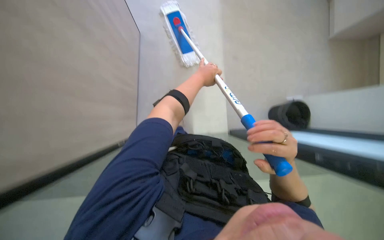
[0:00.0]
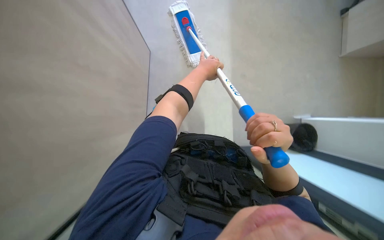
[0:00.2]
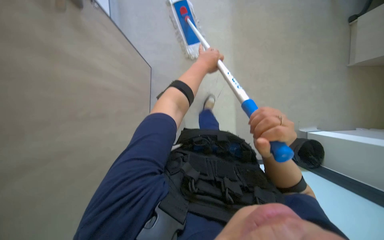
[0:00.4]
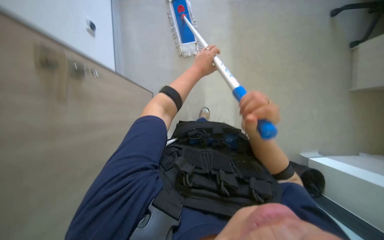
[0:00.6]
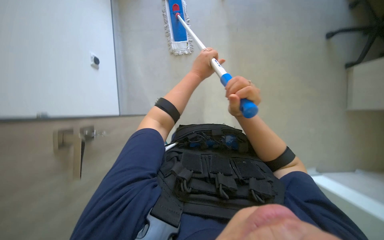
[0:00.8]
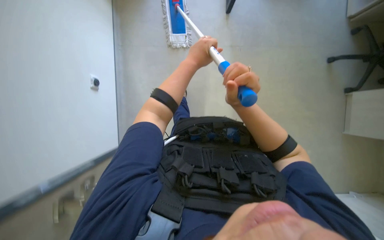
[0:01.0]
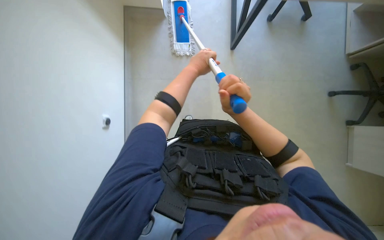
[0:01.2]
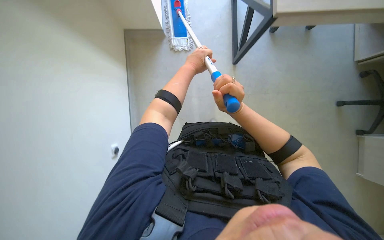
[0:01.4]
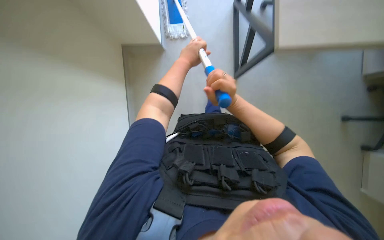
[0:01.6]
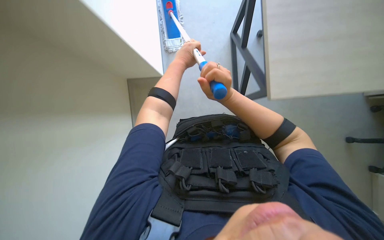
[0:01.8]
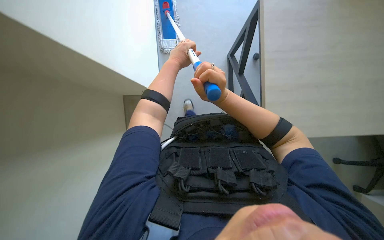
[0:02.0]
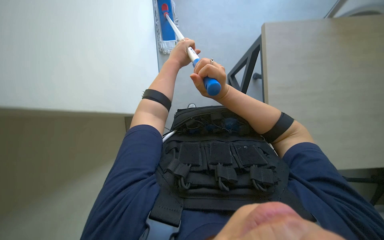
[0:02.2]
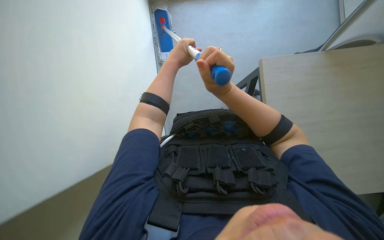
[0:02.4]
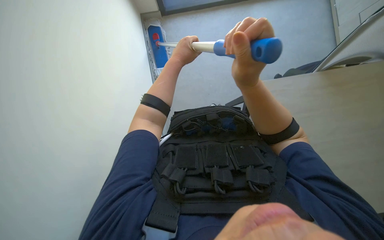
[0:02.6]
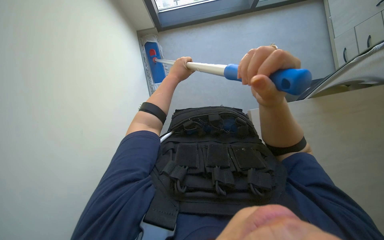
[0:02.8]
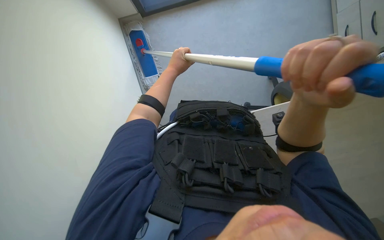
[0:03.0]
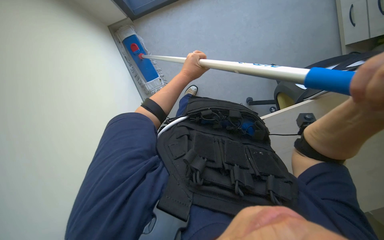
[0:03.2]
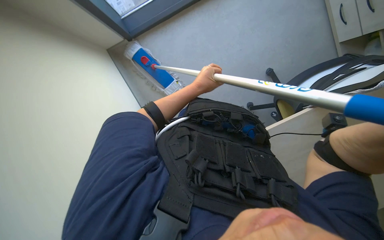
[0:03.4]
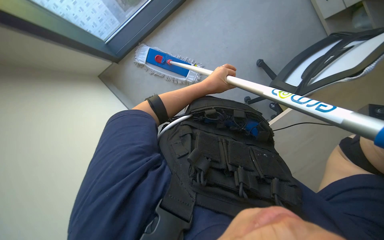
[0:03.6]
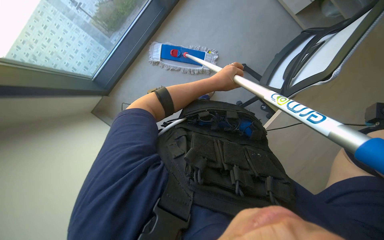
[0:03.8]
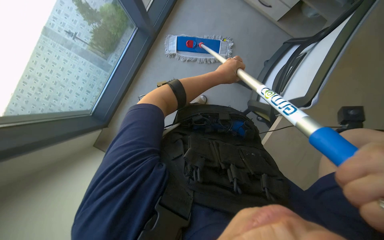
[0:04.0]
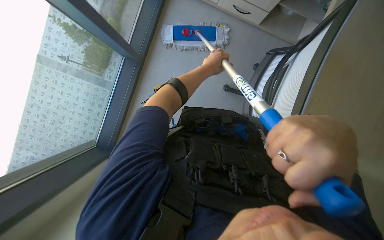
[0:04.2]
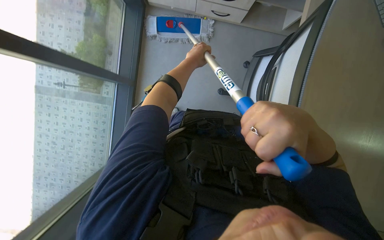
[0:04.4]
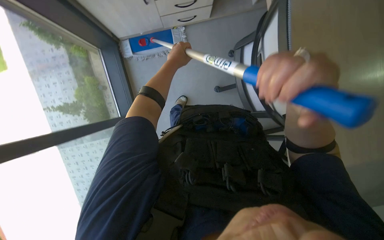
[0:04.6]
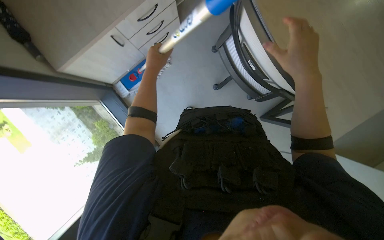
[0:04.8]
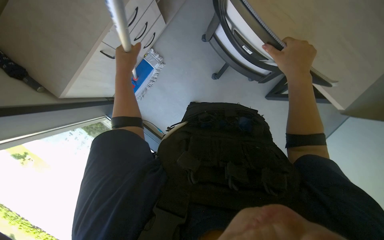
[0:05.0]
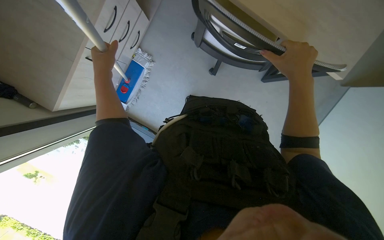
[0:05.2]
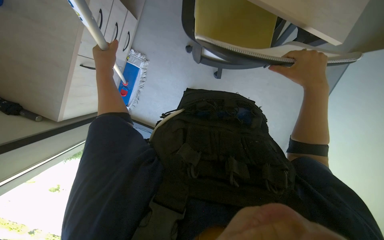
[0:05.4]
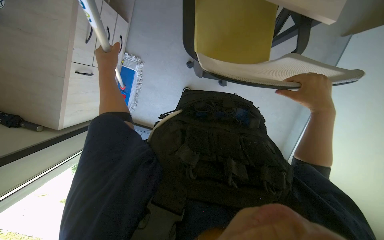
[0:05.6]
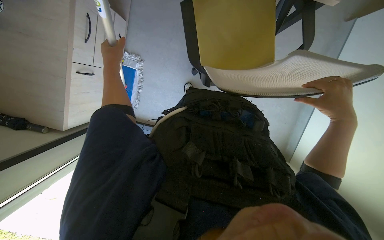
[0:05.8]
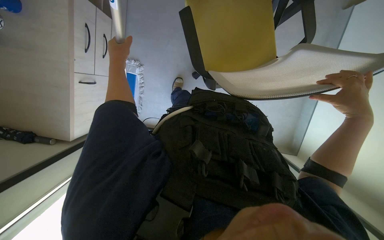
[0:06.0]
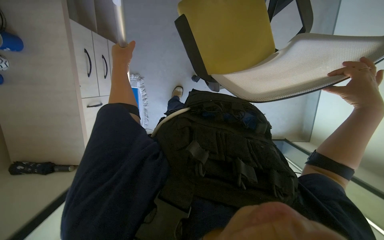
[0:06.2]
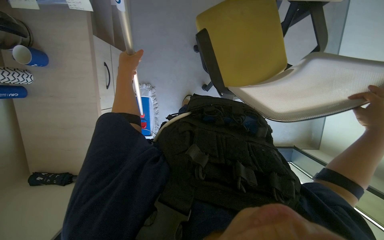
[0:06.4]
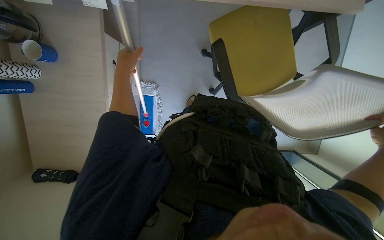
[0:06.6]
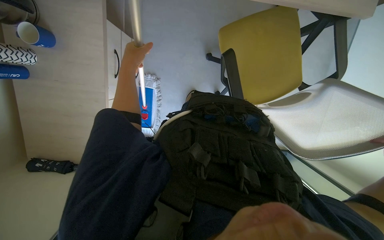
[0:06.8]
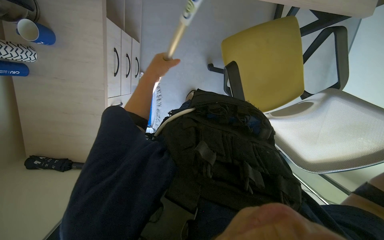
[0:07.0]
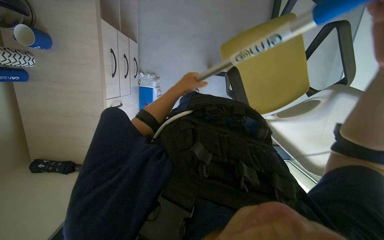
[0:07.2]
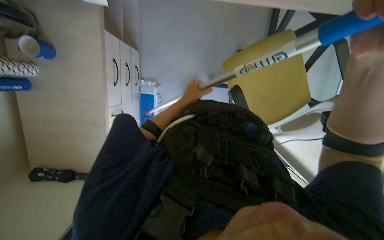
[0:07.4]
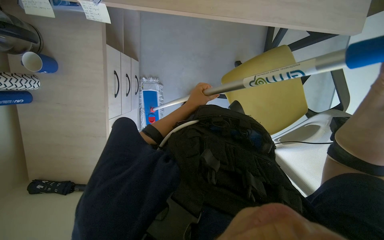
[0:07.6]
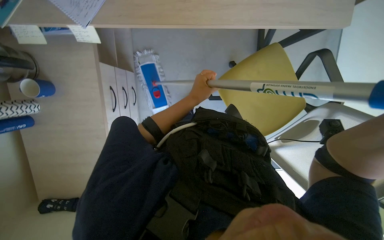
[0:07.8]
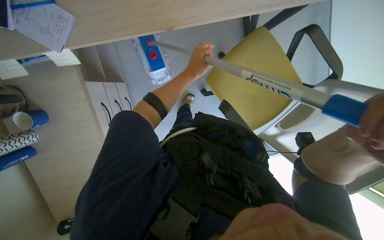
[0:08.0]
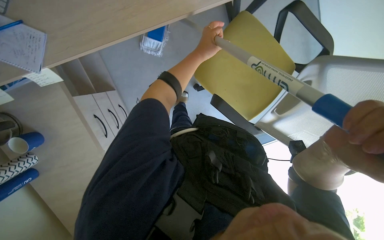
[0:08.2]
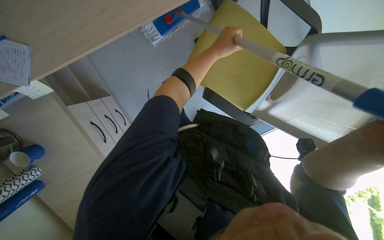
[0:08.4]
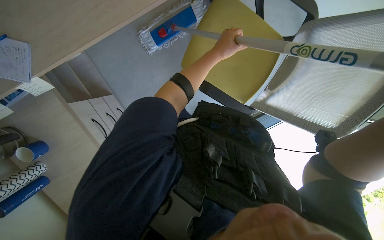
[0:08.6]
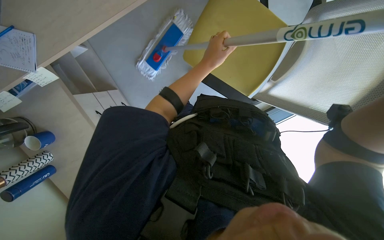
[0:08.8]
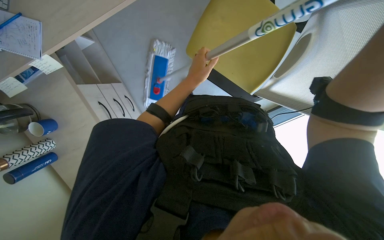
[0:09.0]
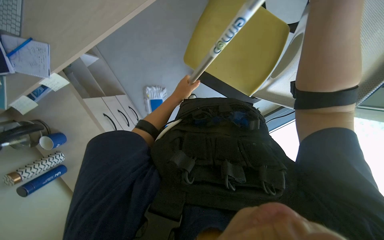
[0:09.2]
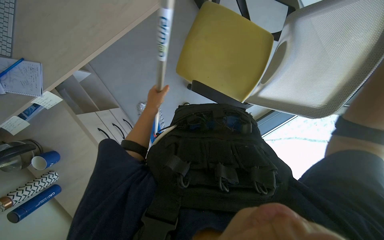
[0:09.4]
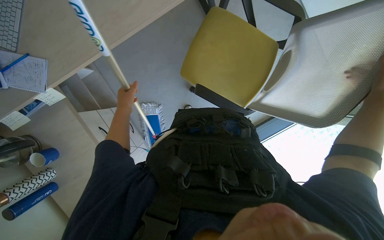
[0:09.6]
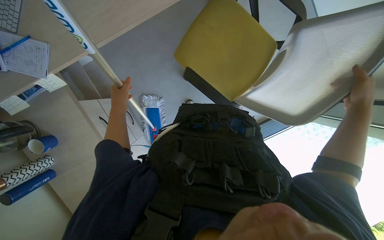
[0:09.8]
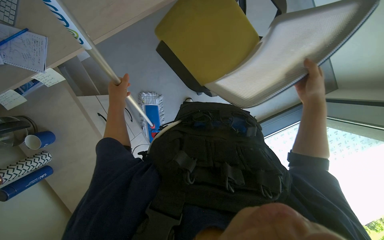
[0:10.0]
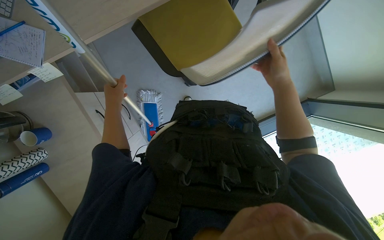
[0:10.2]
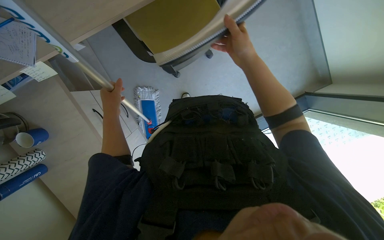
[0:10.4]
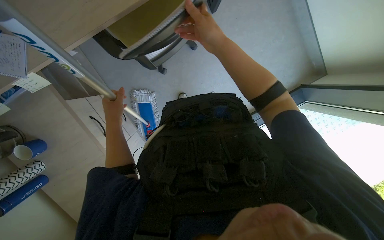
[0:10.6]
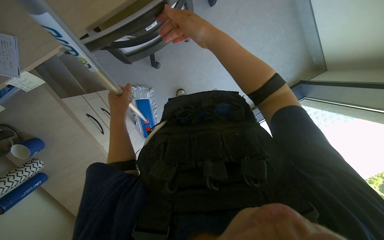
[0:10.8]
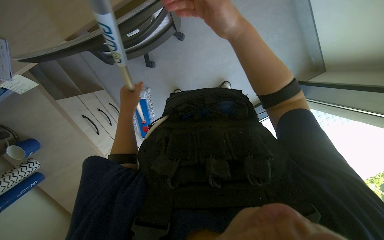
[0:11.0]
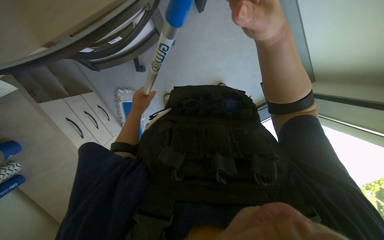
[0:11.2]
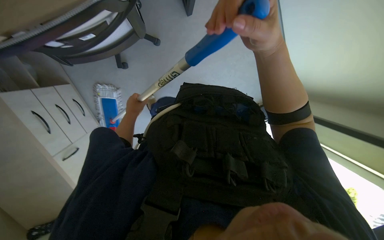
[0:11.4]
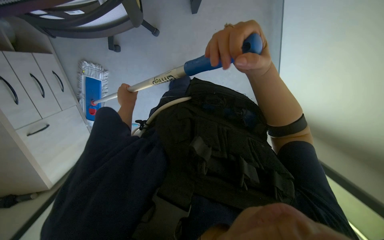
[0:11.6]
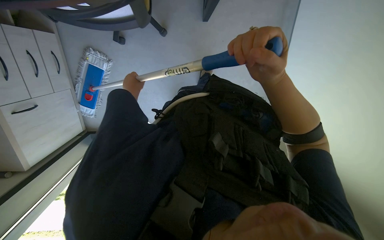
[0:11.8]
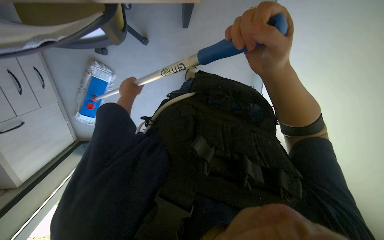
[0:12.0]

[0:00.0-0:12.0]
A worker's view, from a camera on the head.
Job: mopping floor.
The whole recording: Mopping office floor. The worker mops the office floor using a mop and bucket. The worker mops the office floor, periodically wringing and adjusting the mop.
0:00.0 to 0:01.6: The wearer looks roughly 15 degrees further upward. The right hand shifts roughly 15 cm to the left and up the picture.
0:01.6 to 0:03.0: The right hand is displaced nearer to the camera and to the right by about 20 cm.
0:03.0 to 0:04.4: The left hand heads to the right, covering about 15 cm.
0:04.4 to 0:06.0: Everything in view rotates some 85 degrees counterclockwise.
0:06.0 to 0:07.6: The view tilts approximately 15 degrees upward. The left hand heads to the right and farther from the camera, covering roughly 20 cm.
0:07.6 to 0:09.0: Everything in view rotates roughly 30 degrees counterclockwise.
0:09.0 to 0:10.4: The left hand is displaced to the left by roughly 20 cm.
0:10.4 to 0:12.0: The camera is aimed roughly 15 degrees further to the right. The right hand moves nearer to the camera, about 25 cm. Meanwhile the left hand goes roughly 15 cm farther from the camera and up the picture.

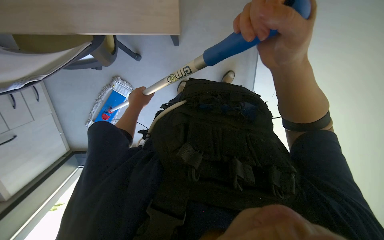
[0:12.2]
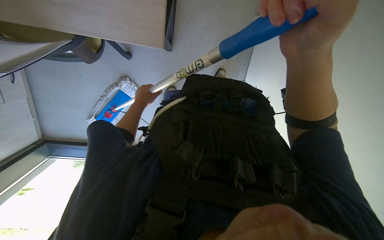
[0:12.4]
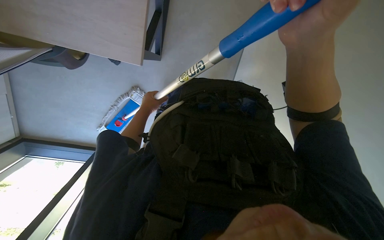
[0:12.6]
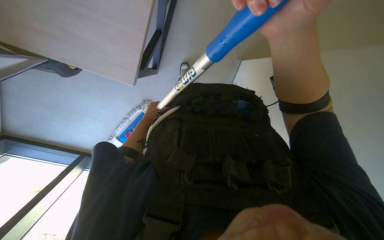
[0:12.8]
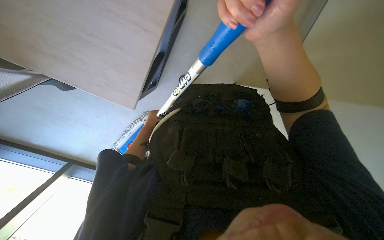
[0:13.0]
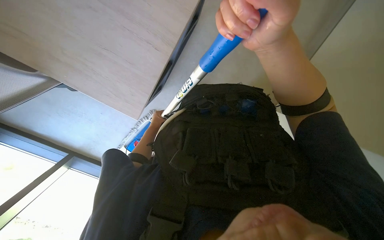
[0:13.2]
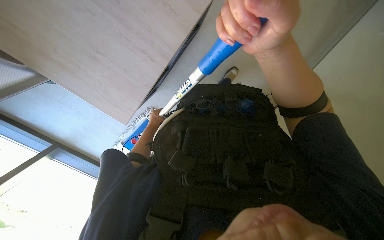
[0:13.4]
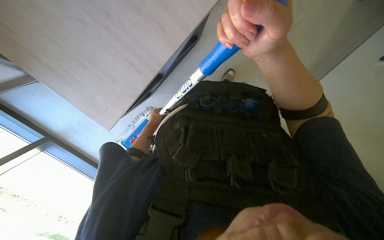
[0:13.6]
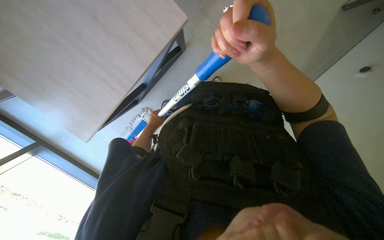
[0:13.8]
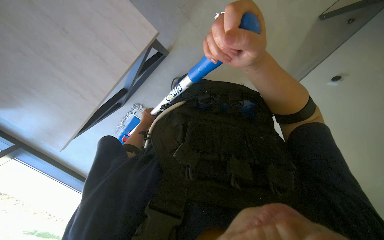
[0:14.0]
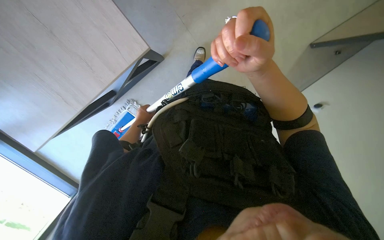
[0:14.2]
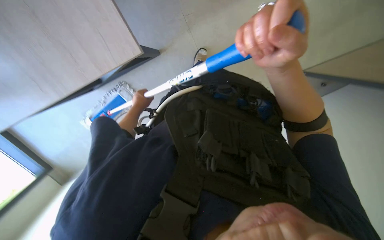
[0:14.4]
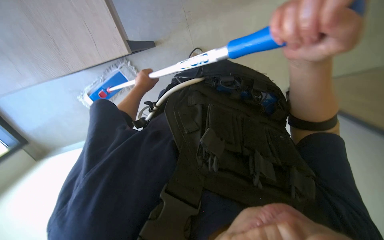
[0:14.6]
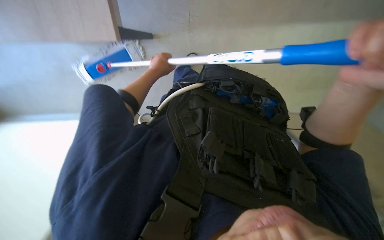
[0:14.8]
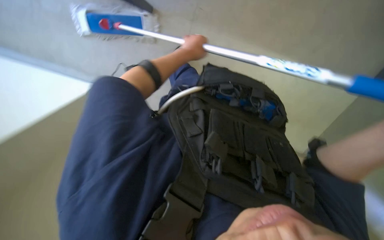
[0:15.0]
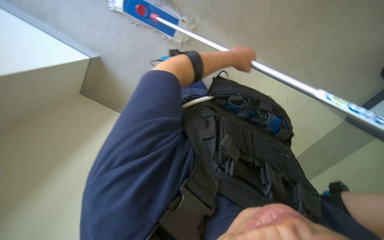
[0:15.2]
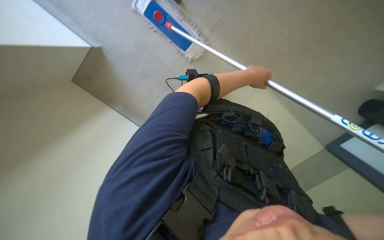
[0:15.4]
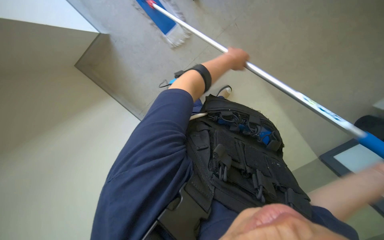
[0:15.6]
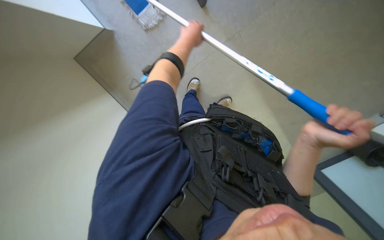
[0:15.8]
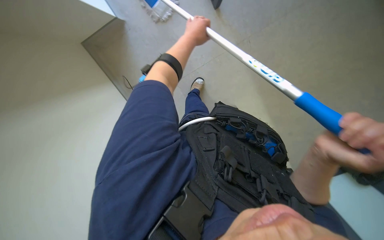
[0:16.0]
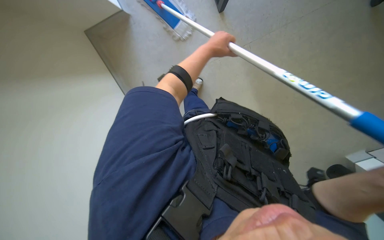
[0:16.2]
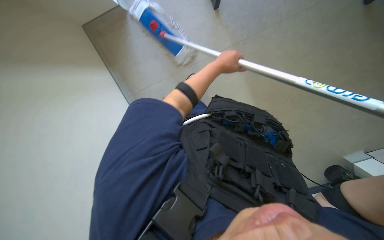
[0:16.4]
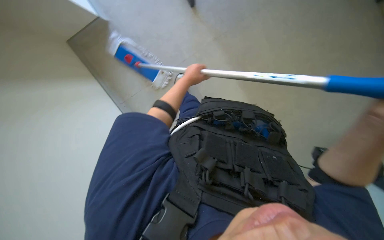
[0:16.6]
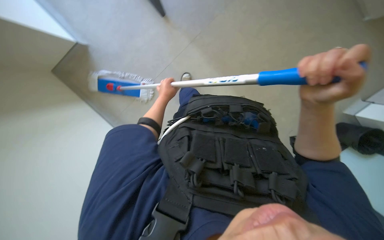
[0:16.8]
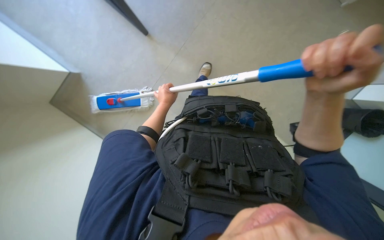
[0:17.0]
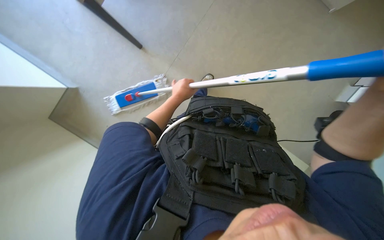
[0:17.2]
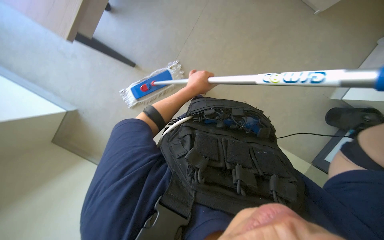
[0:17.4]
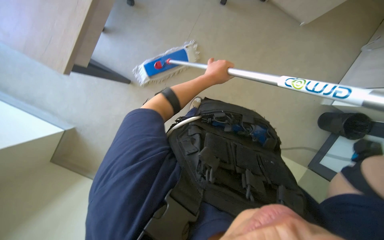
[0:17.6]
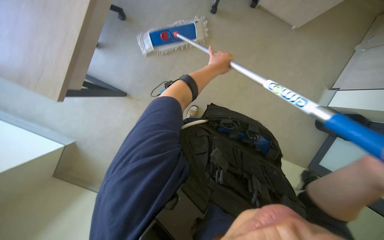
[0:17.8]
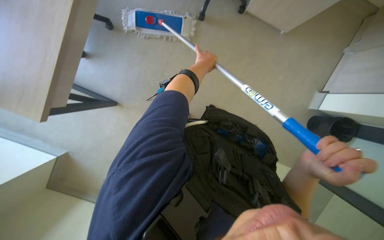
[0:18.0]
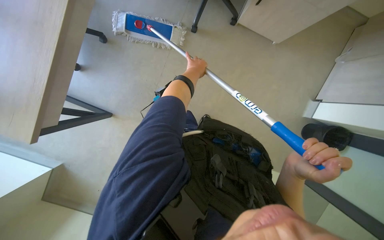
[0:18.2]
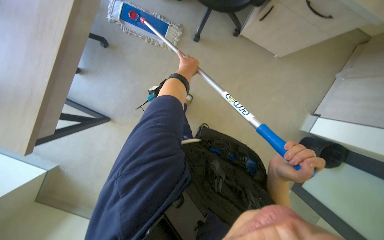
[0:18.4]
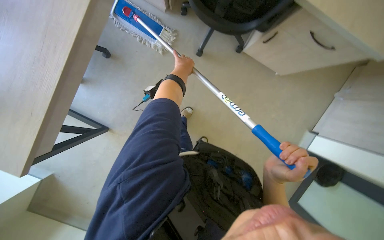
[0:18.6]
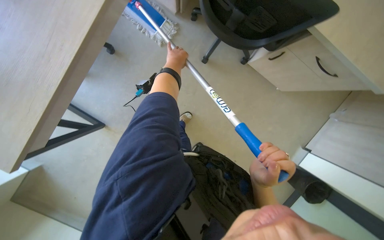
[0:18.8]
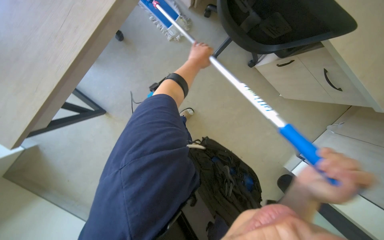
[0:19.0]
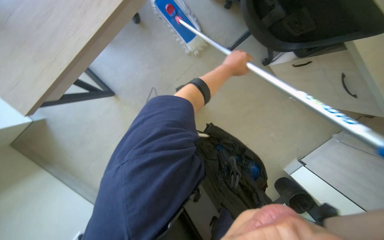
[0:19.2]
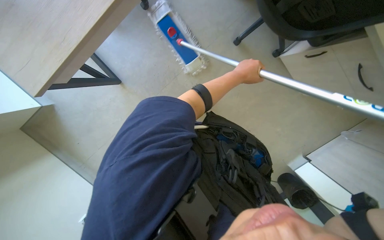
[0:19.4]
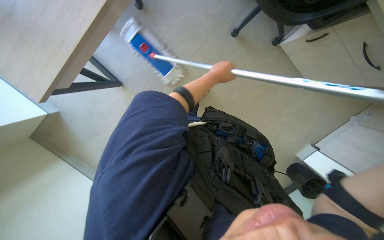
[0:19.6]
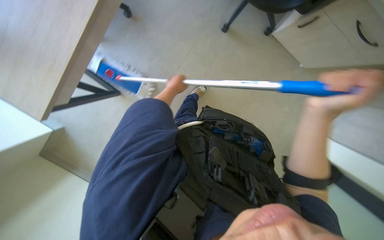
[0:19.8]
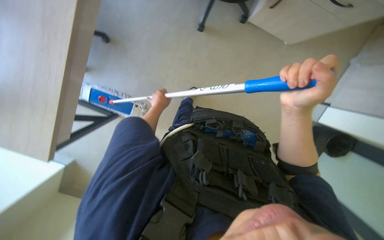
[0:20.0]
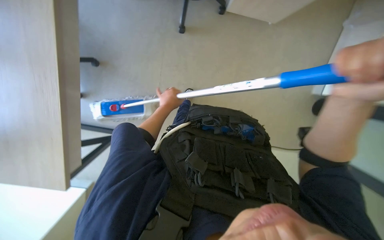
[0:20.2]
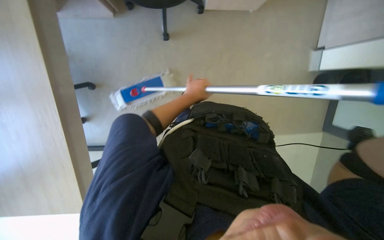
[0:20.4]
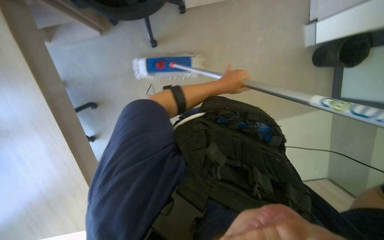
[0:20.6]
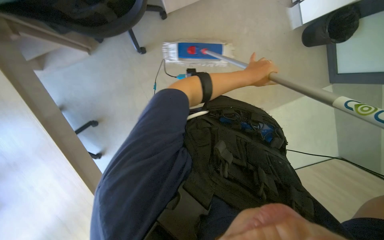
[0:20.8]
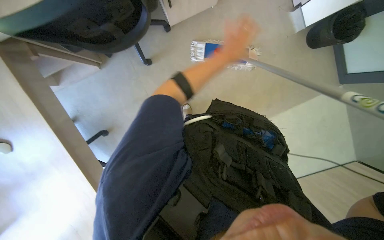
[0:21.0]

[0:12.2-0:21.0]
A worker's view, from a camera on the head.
Job: mopping floor.
The whole recording: Mopping office floor. The worker mops the office floor using a mop and bucket. The worker mops the office floor, periodically wringing and adjusting the mop.
0:12.2 to 0:13.6: The left hand goes about 15 cm farther from the camera.
0:13.6 to 0:15.2: The left hand shifts some 40 cm nearer to the camera, to the right and up the picture.
0:15.2 to 0:16.6: The left hand swings left and right, roughly 20 cm each way, with 2 reversals.
0:16.6 to 0:18.0: The left hand goes approximately 10 cm to the right.
0:18.0 to 0:19.6: The left hand shifts about 15 cm down the picture.
0:19.6 to 0:21.0: Everything in view rotates about 25 degrees counterclockwise.
